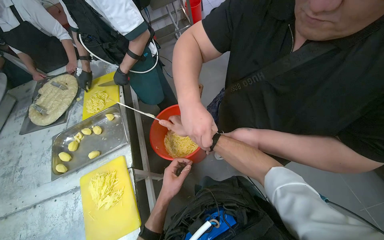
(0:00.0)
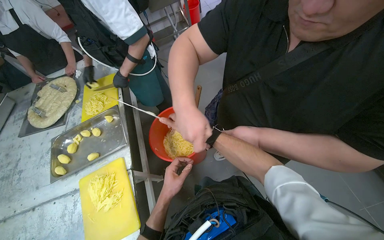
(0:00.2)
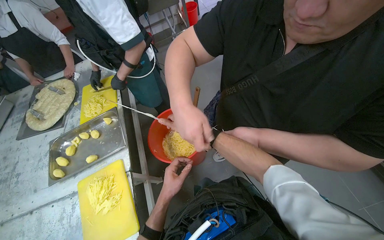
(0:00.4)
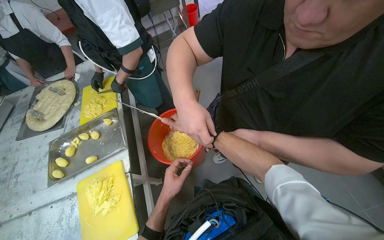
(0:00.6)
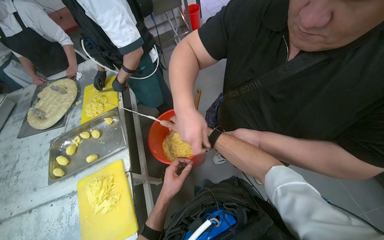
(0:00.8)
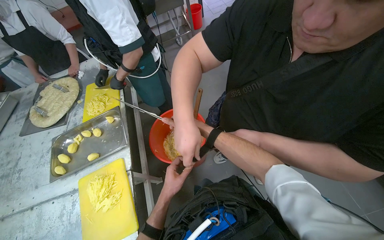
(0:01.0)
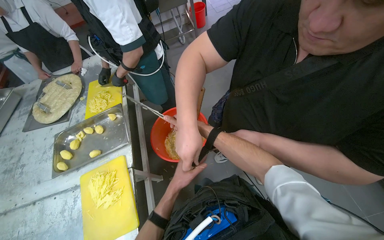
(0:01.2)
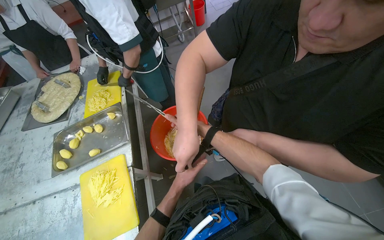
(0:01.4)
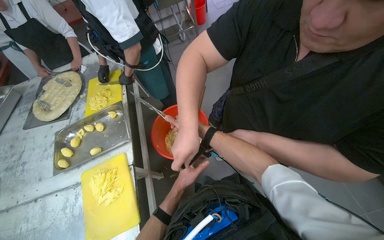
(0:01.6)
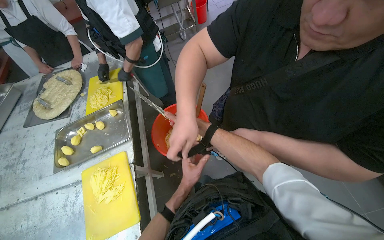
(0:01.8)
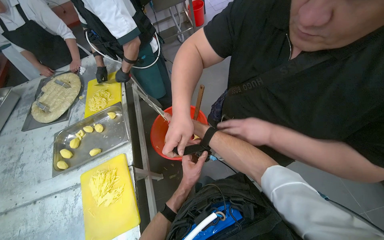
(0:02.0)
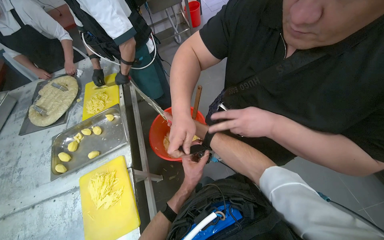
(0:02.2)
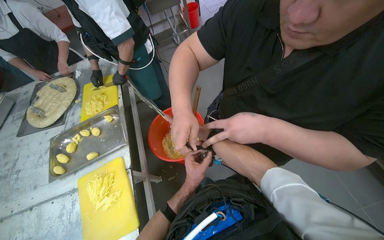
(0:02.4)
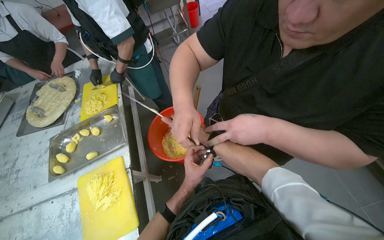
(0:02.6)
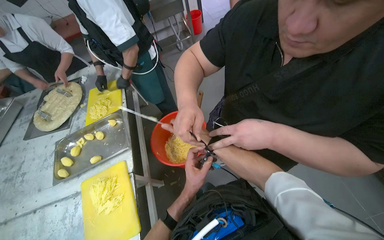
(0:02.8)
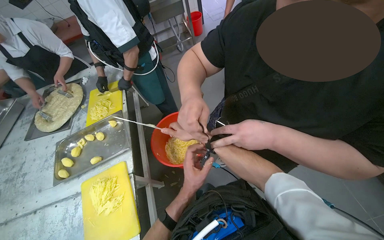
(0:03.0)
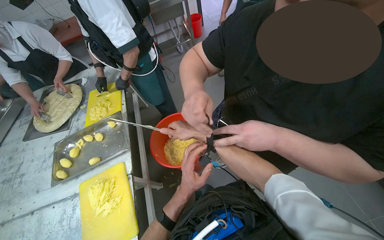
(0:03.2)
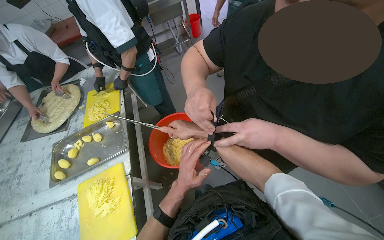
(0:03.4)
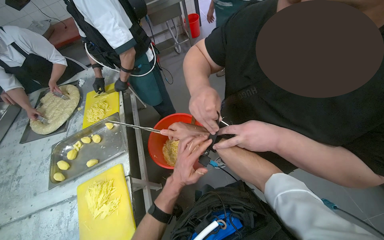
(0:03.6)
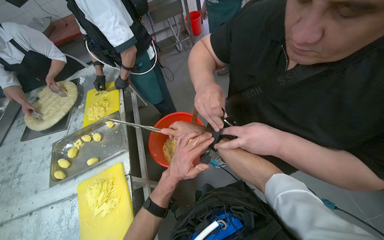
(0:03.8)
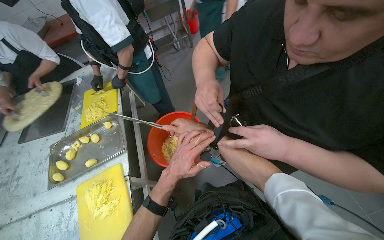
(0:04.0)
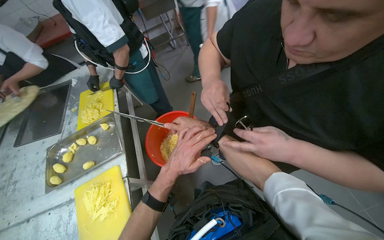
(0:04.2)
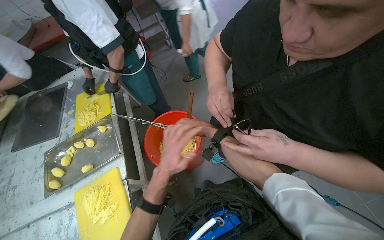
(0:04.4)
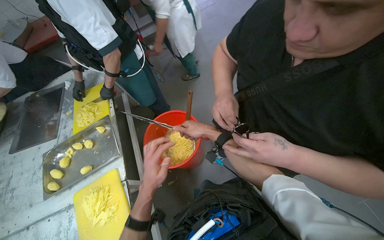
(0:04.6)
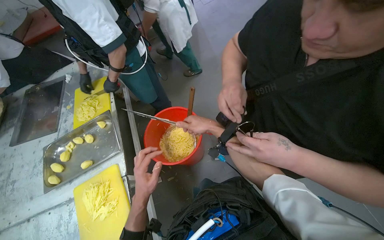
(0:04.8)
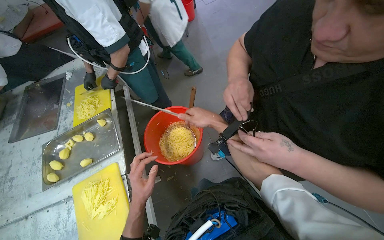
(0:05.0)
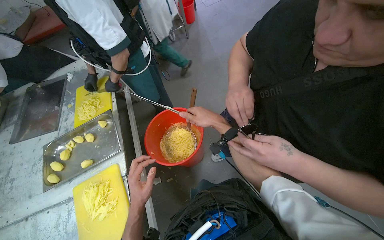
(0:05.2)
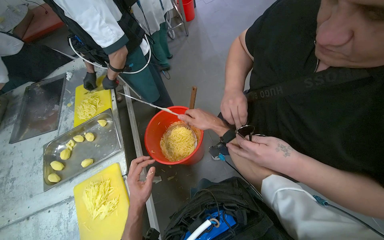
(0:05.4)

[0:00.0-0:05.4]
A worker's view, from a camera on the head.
Job: preparing food.
The whole recording: Transferring sliced potatoes to bowl. The worker transfers sliced potatoes from the cutting board into a red bowl.
0:01.4 to 0:02.8: The right hand heads nearer to the camera, covering about 10 cm.
0:04.0 to 0:05.4: The right hand moves to the left and down the picture, about 20 cm.

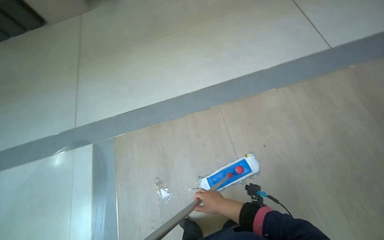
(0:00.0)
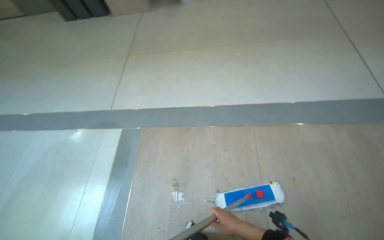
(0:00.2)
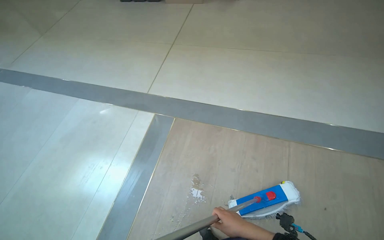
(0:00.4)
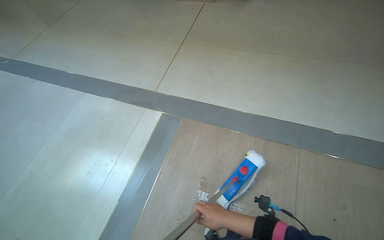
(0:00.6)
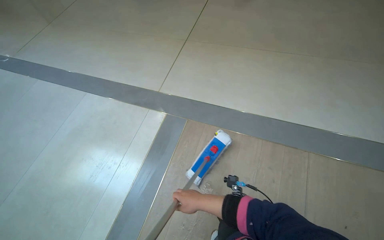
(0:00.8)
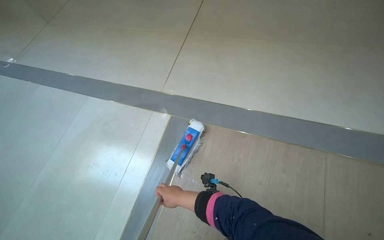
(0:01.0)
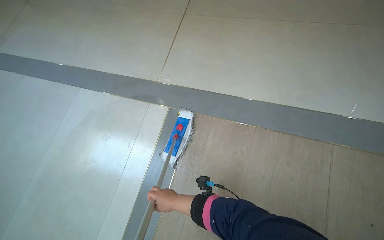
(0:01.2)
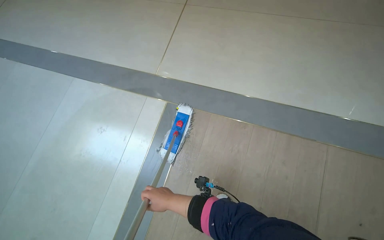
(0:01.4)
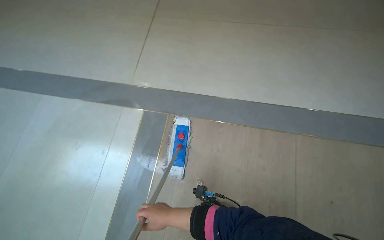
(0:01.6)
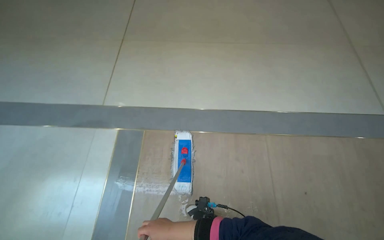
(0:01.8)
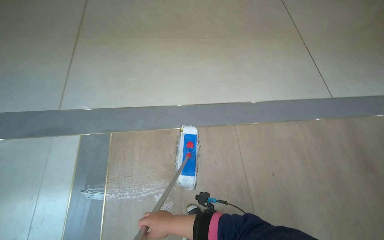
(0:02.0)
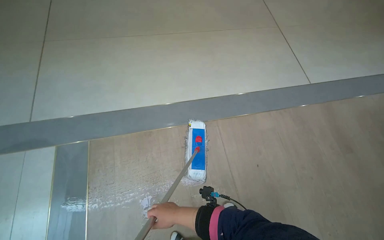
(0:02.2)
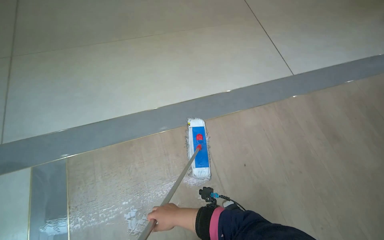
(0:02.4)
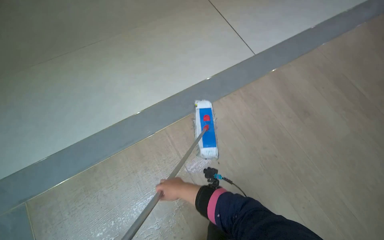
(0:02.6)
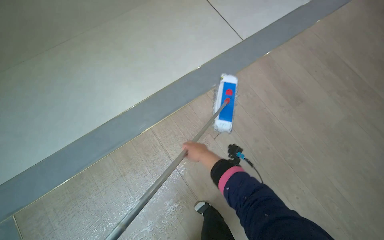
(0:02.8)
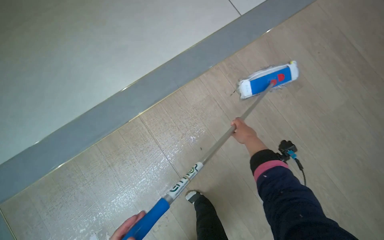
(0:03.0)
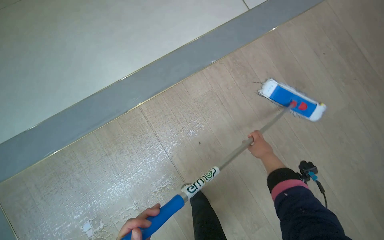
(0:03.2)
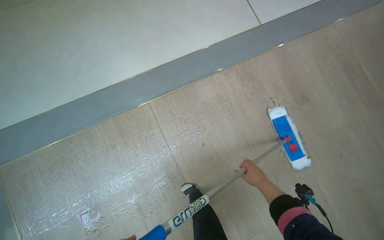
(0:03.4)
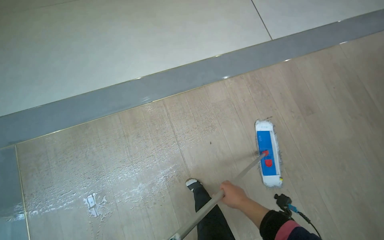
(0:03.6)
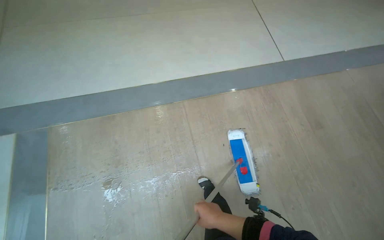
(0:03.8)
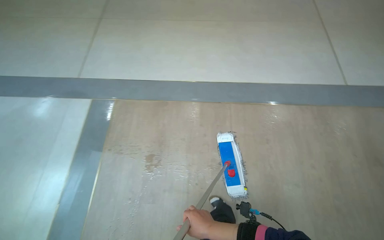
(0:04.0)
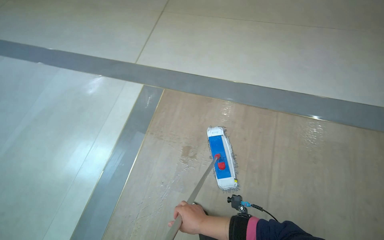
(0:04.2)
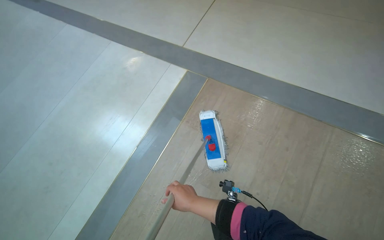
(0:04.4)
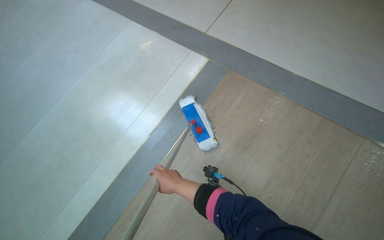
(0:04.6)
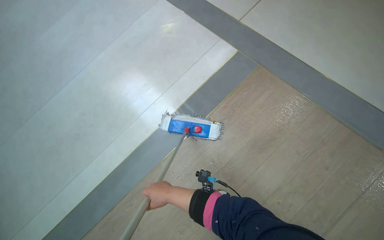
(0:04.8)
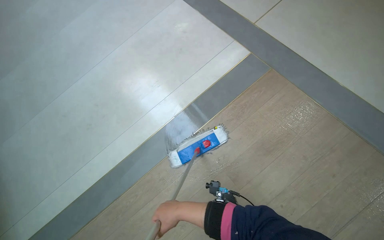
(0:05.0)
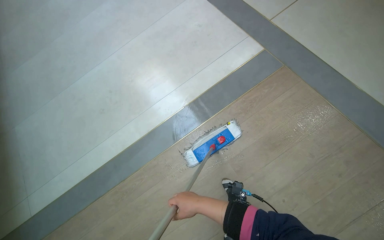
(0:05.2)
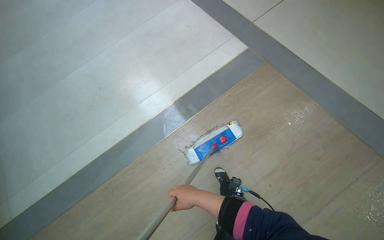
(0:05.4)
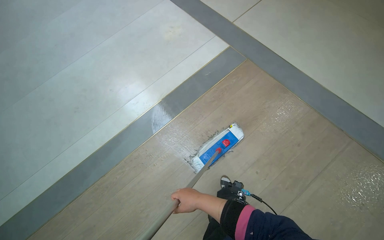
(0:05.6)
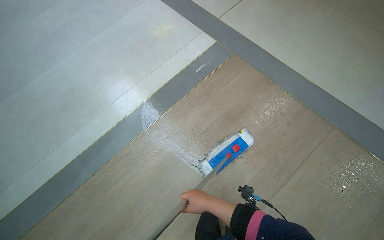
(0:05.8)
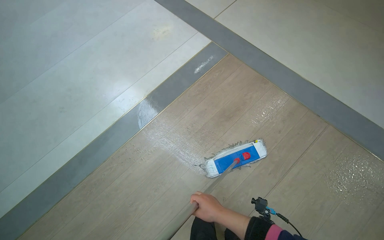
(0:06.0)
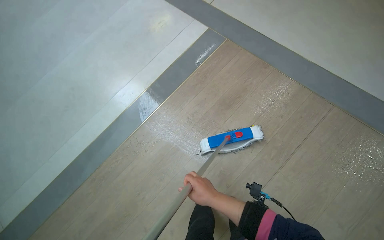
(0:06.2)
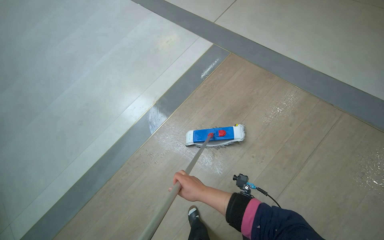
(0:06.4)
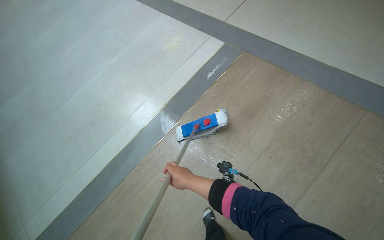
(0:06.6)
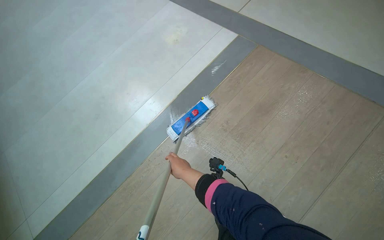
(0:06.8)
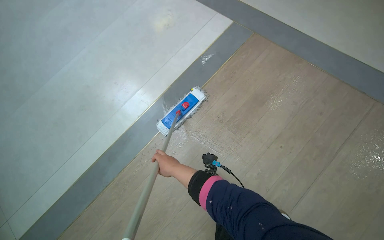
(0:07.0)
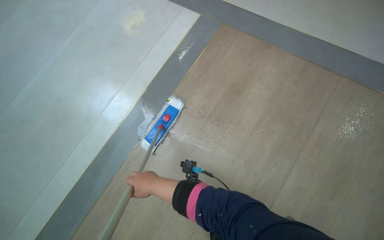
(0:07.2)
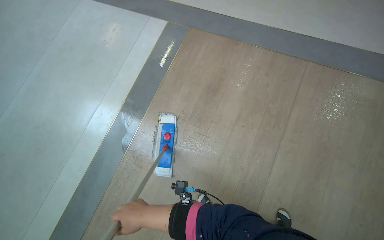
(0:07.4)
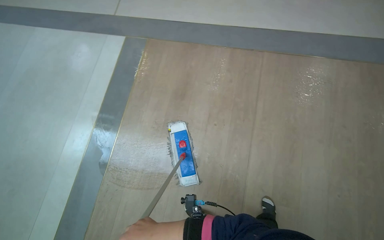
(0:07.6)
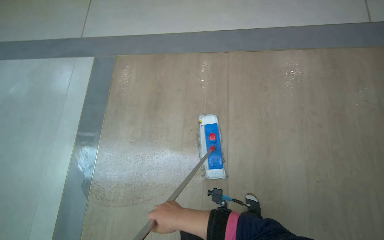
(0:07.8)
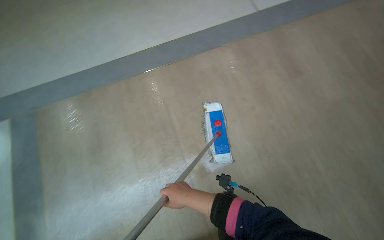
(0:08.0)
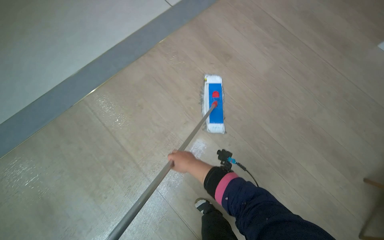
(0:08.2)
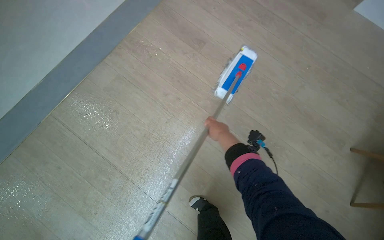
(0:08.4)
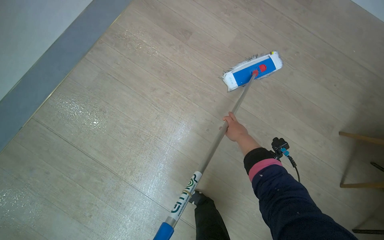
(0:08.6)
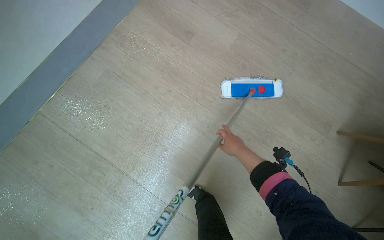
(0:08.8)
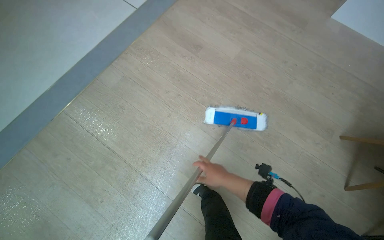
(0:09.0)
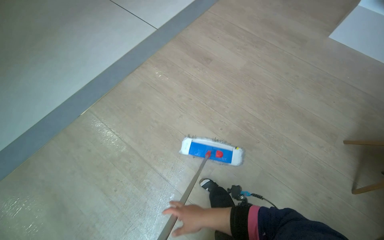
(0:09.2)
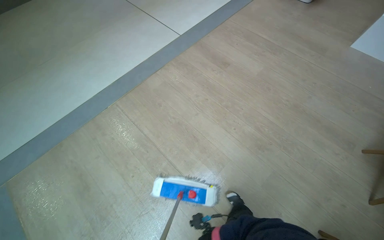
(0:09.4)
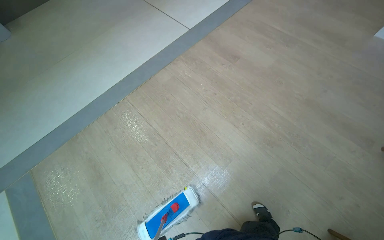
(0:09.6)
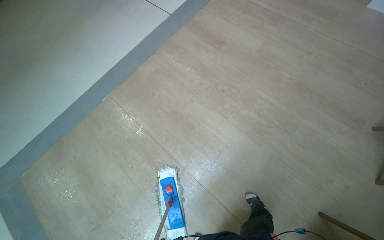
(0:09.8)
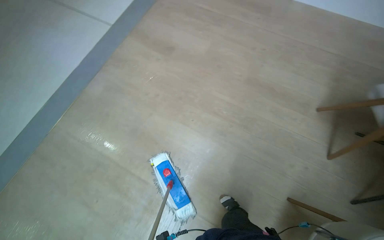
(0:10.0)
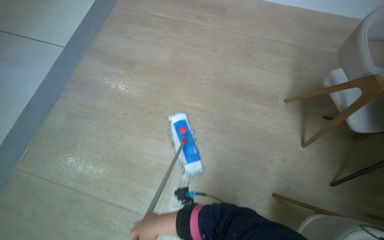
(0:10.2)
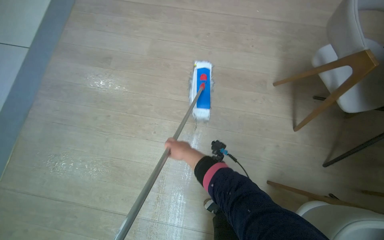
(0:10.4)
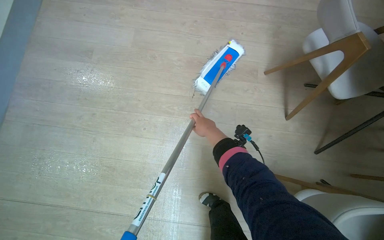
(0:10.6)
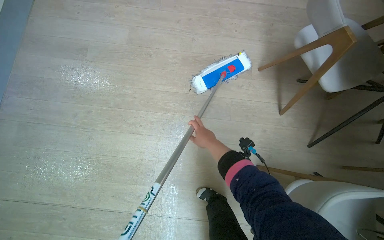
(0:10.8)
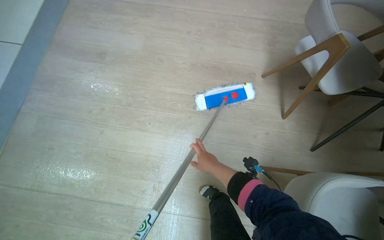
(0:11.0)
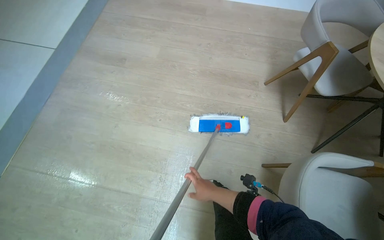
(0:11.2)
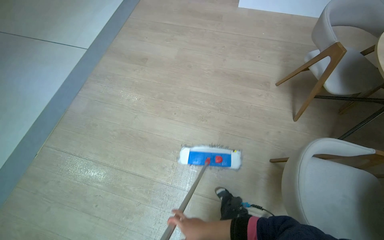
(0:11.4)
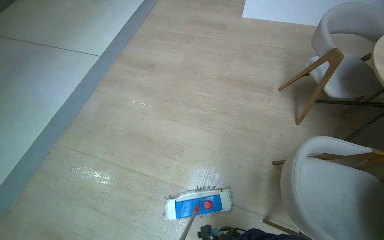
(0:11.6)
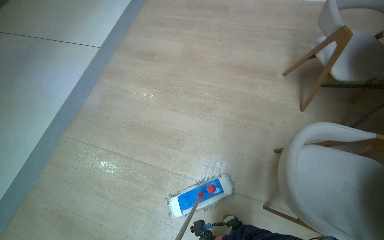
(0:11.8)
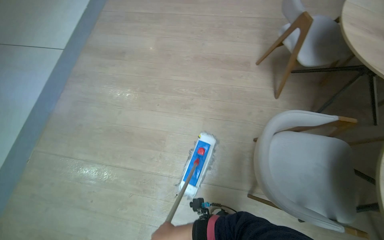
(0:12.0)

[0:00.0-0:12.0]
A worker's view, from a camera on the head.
Job: mopping floor.
The whole recording: Mopping common area floor. The worker mops the floor in the common area, moving around tables and chairs.
0:00.0 to 0:01.6: The camera is carried roughly 70 cm. The scene turns approximately 25 degrees clockwise in the picture.
0:03.0 to 0:04.4: The camera travels approximately 1 m. The head turns to the left by roughly 65 degrees.
0:06.0 to 0:07.6: Everything in view rotates approximately 35 degrees counterclockwise.
0:07.6 to 0:09.0: The wearer's head swings approximately 30 degrees to the right.
0:09.0 to 0:10.4: The camera travels roughly 50 cm. Everything in view rotates about 25 degrees counterclockwise.
0:10.4 to 0:12.0: The camera is carried about 50 cm.

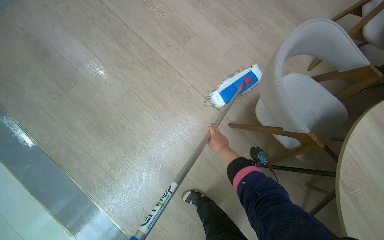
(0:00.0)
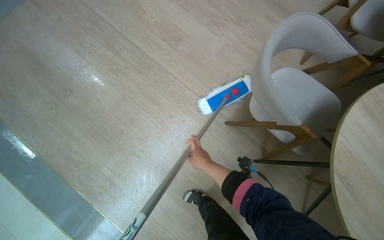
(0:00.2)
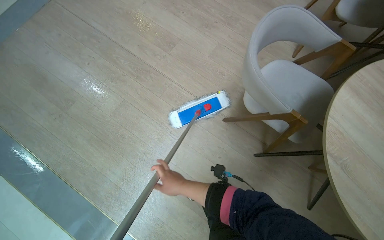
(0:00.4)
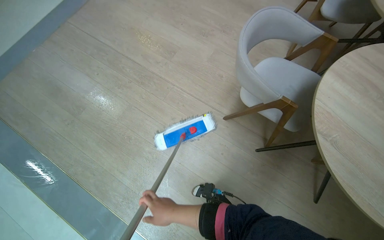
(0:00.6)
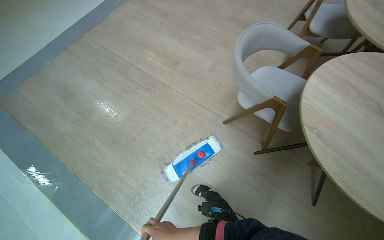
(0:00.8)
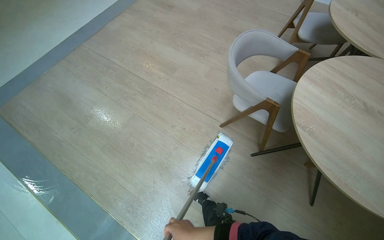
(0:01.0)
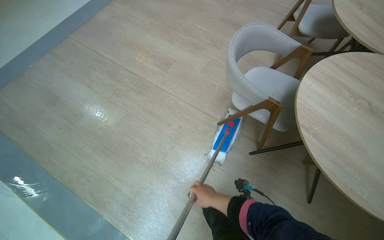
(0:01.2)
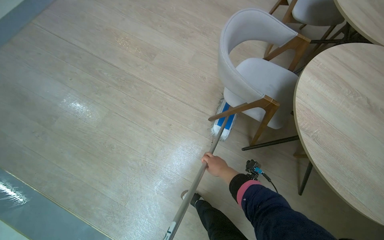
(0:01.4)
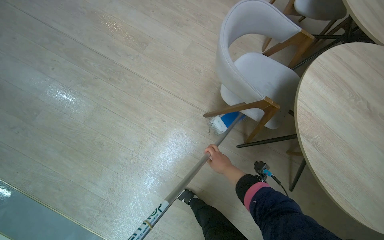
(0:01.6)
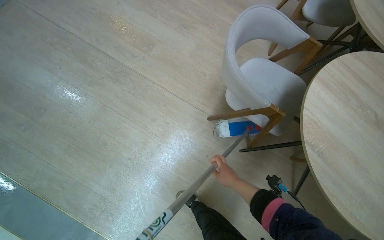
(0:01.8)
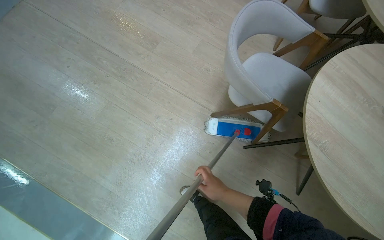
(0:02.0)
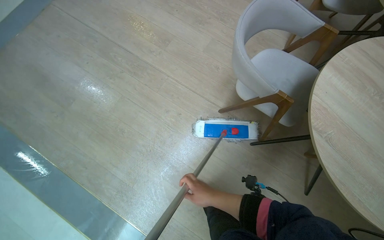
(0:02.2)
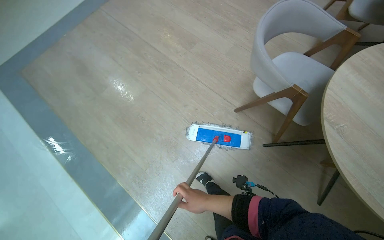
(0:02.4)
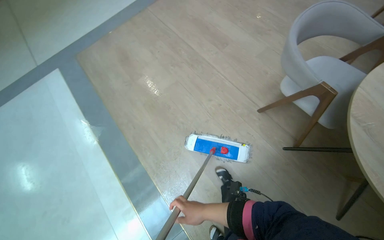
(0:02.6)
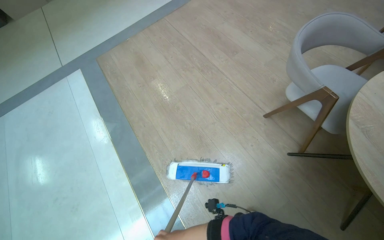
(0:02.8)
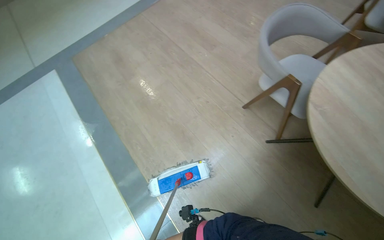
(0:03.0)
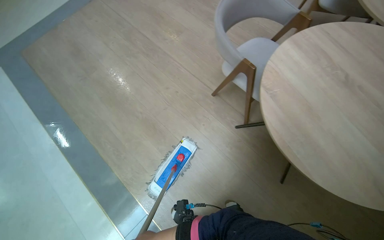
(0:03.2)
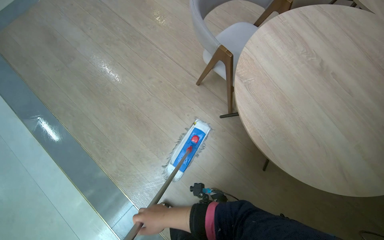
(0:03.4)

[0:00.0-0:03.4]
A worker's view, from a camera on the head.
Job: mopping floor.
The whole recording: Mopping common area floor. The worker mops the floor in the common area, moving around tables and chairs.
0:00.0 to 0:01.6: The right hand goes down the picture and returns, about 40 cm each way.
0:01.6 to 0:03.4: The camera is carried some 50 cm. The wearer's head swings about 15 degrees to the left.
